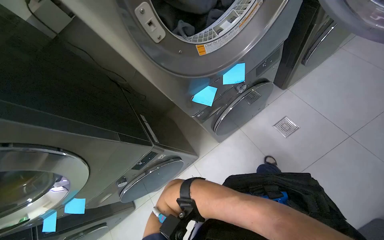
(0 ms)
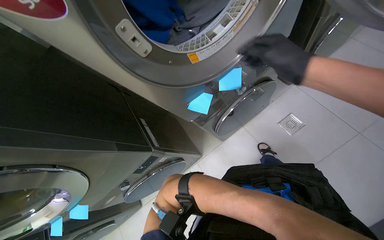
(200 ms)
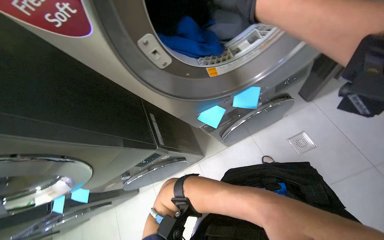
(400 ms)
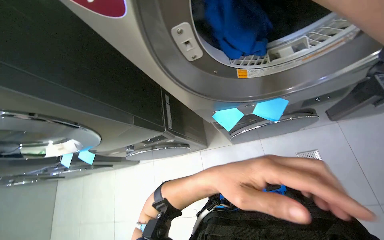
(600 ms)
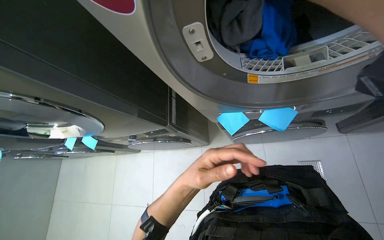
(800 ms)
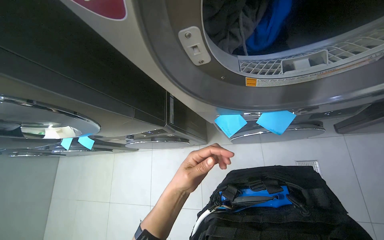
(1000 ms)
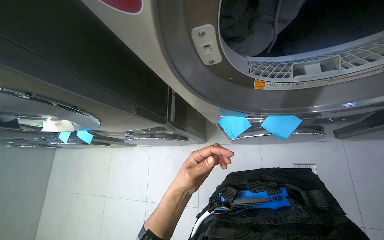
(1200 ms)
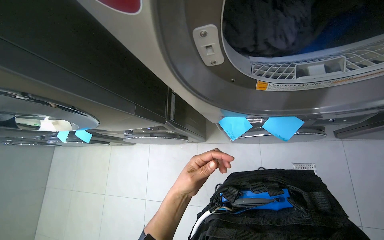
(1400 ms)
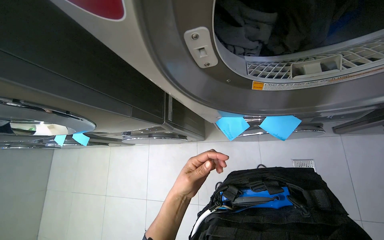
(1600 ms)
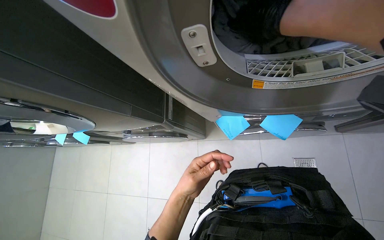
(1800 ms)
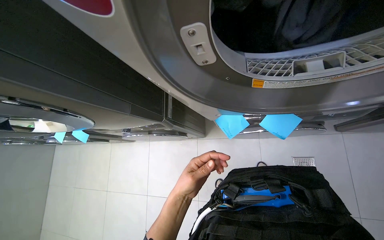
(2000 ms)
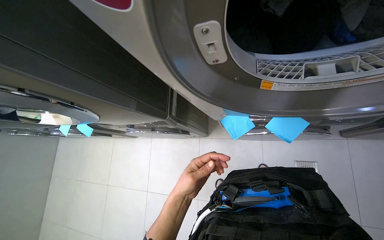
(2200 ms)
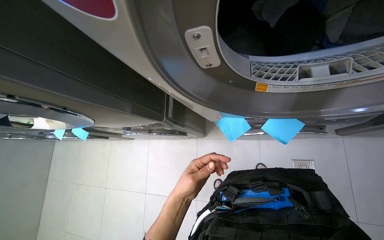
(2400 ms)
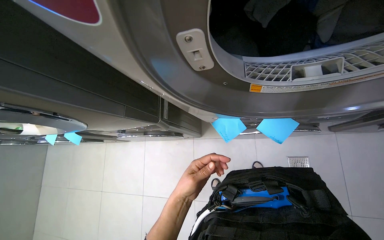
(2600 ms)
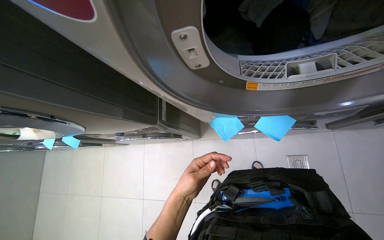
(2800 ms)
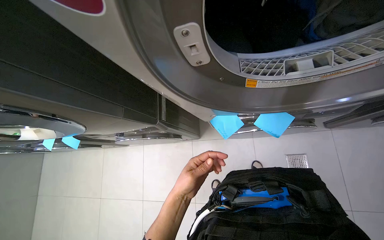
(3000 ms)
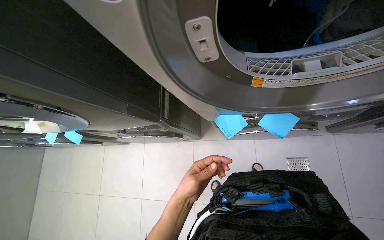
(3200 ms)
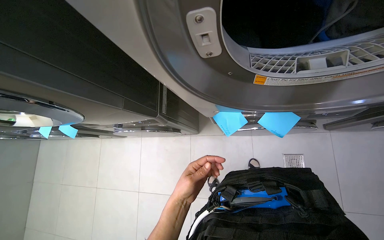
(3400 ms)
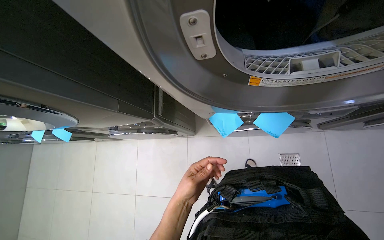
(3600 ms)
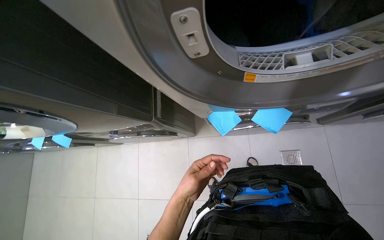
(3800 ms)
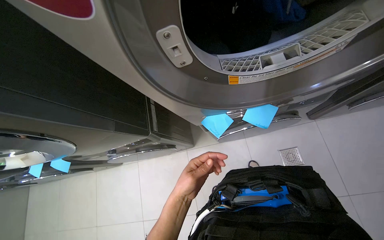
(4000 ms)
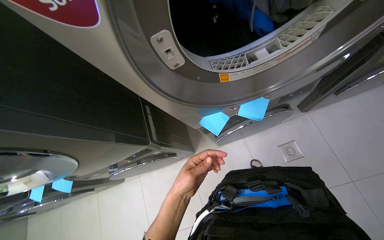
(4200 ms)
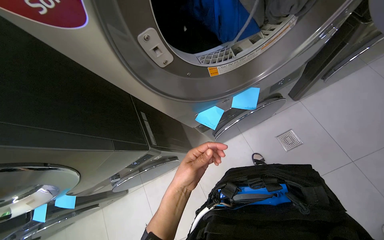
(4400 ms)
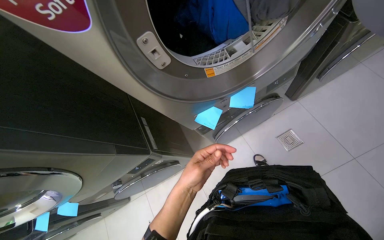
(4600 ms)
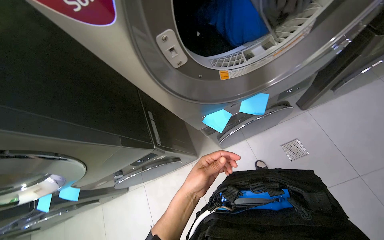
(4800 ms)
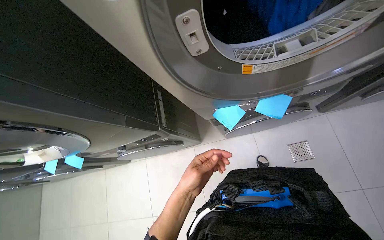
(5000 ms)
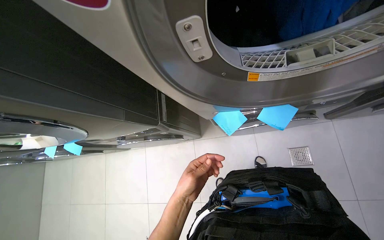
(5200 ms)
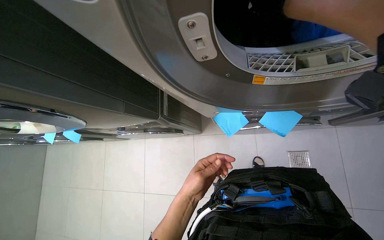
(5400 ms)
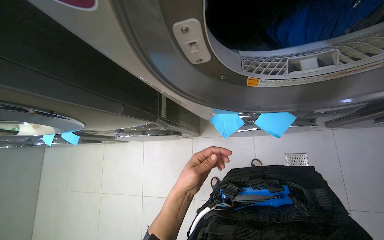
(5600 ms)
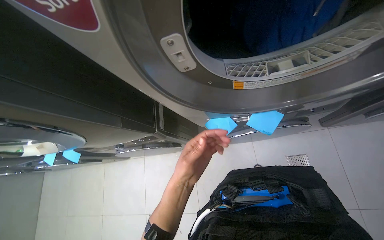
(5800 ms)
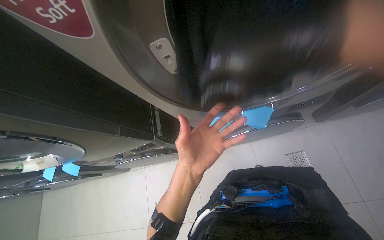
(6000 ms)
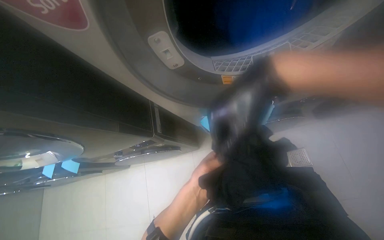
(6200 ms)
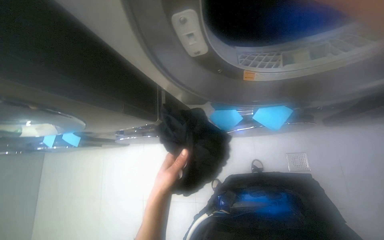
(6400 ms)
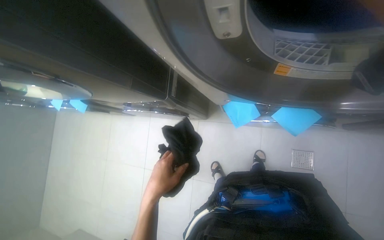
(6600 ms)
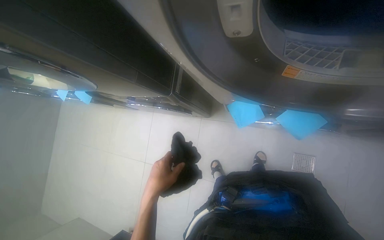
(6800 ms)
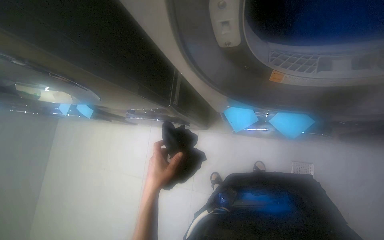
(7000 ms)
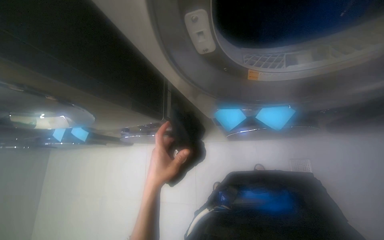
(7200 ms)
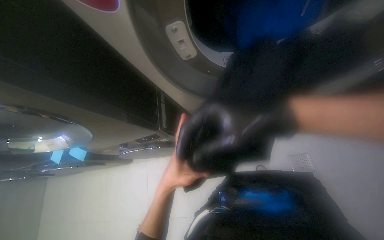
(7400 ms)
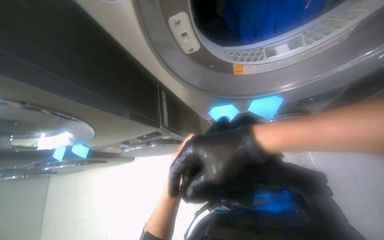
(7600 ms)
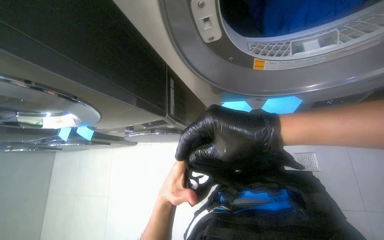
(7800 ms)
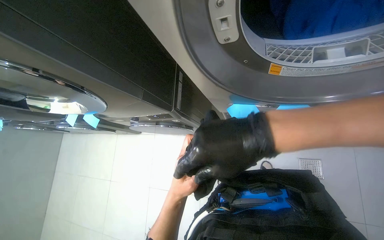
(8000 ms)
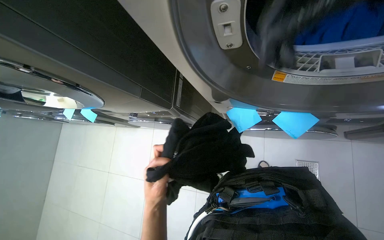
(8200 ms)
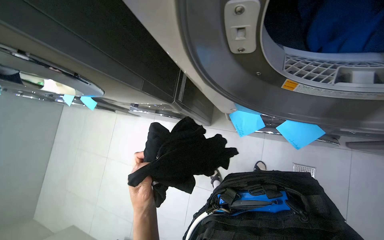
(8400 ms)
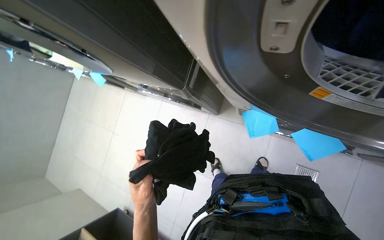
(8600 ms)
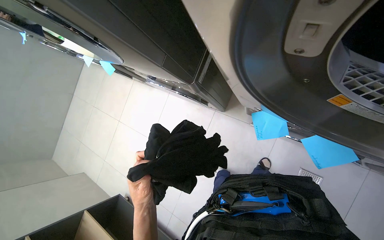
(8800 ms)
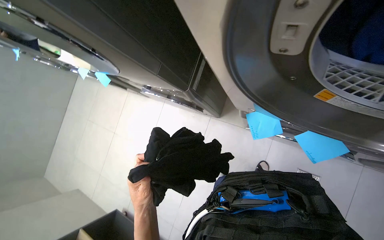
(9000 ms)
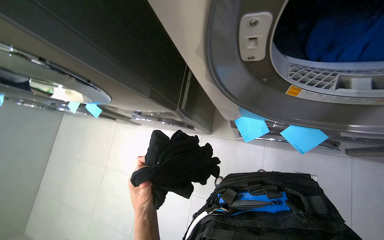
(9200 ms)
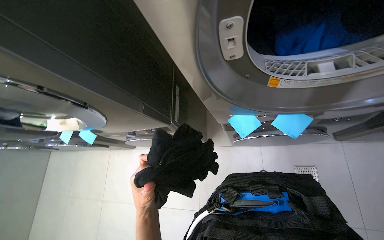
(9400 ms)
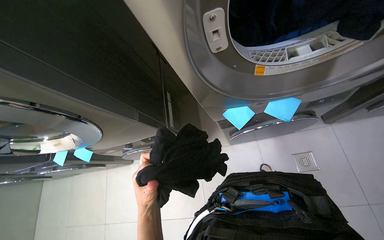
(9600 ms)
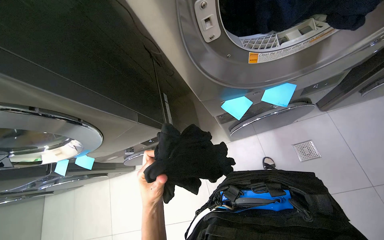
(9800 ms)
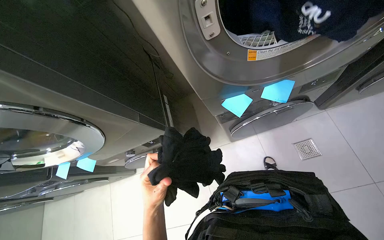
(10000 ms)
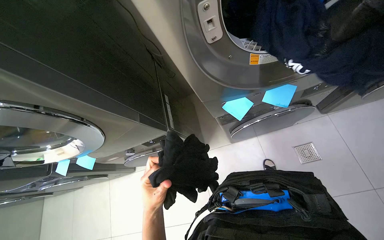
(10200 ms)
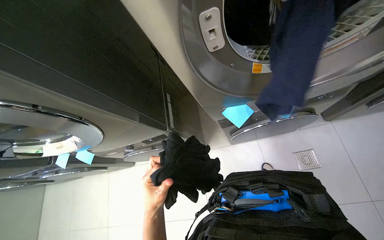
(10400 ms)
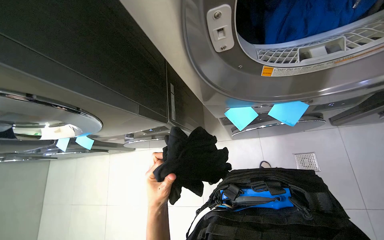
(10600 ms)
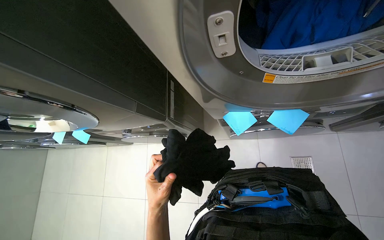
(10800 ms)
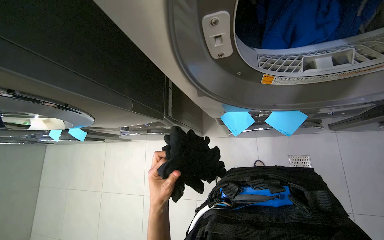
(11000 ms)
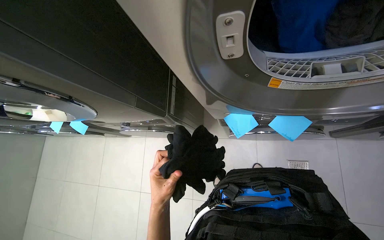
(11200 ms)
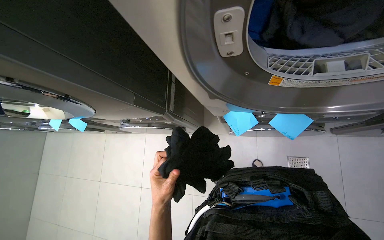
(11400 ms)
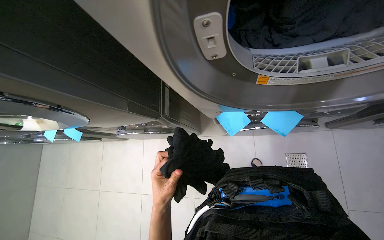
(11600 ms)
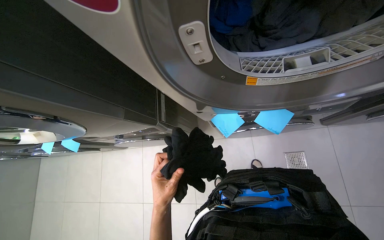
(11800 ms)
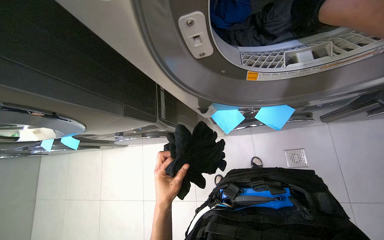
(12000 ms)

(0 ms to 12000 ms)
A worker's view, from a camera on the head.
Job: managing laundry.
The whole recording: Unloading clothes from machines. The worker unloads clothes from the washing machines.
0 ms - 1600 ms: The view tips downward by some 15 degrees. The scene rotates clockwise by some 30 degrees.
4400 ms - 6000 ms: The left hand travels nearer to the camera by some 10 cm.
7600 ms - 9000 ms: The view tilts roughly 20 degrees downward. The scene turns roughly 25 degrees clockwise in the picture. The left hand is displaced down the picture by some 15 cm.
9000 ms - 10400 ms: The view tilts roughly 20 degrees upward. The scene turns some 30 degrees counterclockwise in the picture.

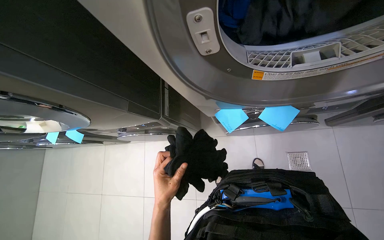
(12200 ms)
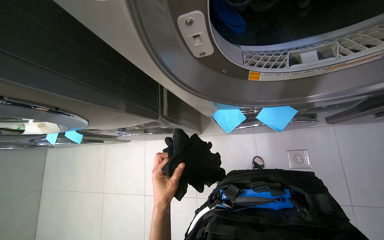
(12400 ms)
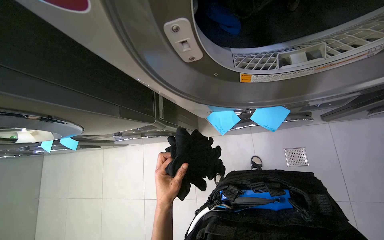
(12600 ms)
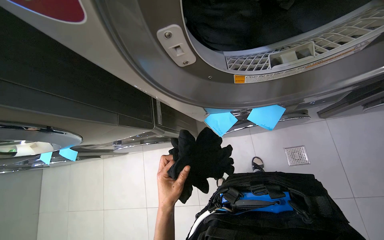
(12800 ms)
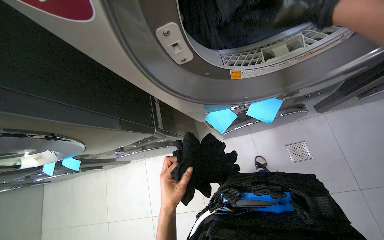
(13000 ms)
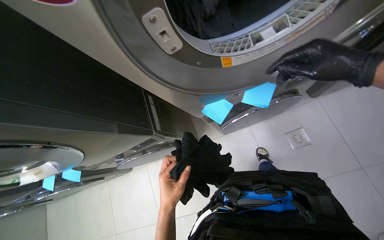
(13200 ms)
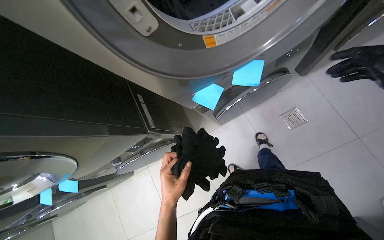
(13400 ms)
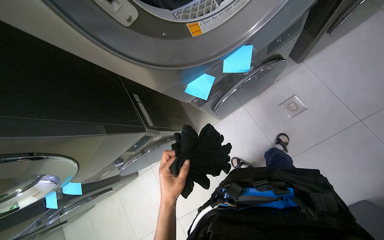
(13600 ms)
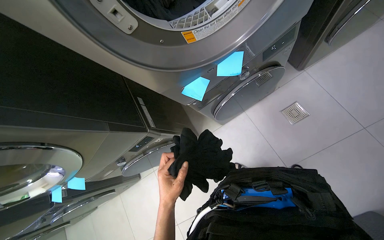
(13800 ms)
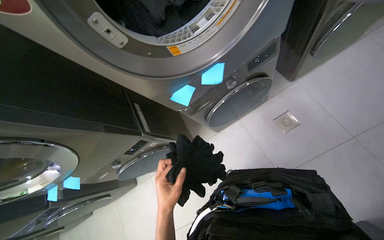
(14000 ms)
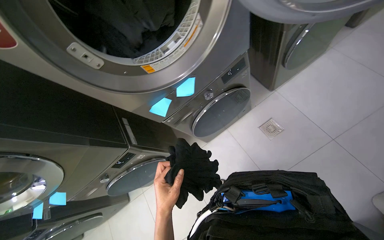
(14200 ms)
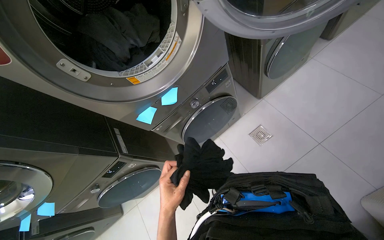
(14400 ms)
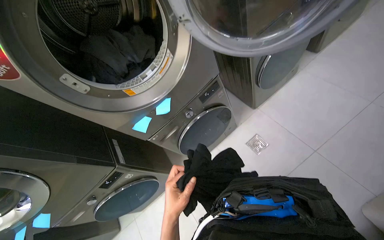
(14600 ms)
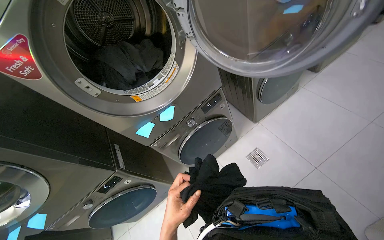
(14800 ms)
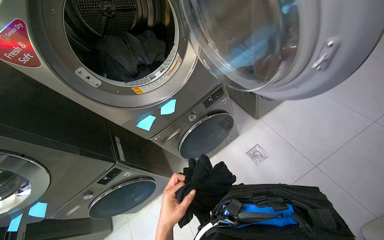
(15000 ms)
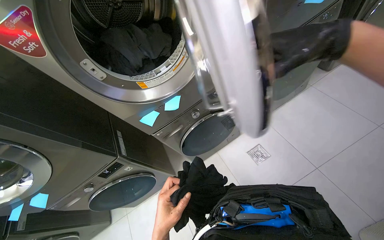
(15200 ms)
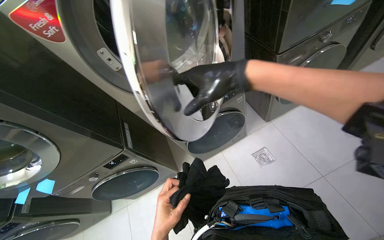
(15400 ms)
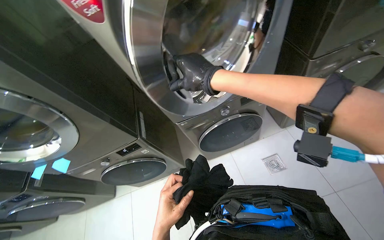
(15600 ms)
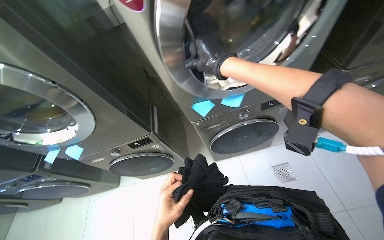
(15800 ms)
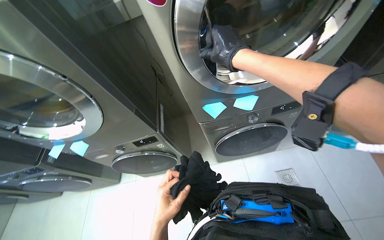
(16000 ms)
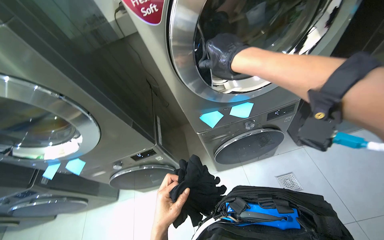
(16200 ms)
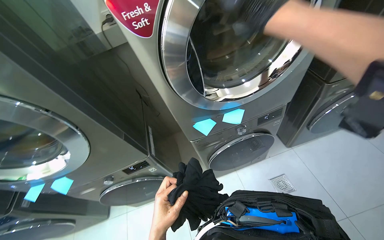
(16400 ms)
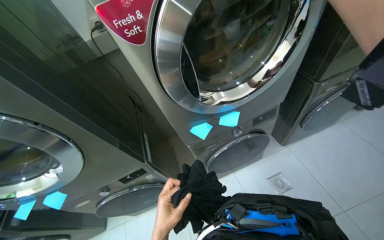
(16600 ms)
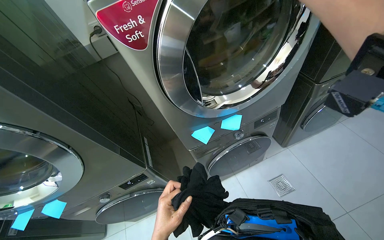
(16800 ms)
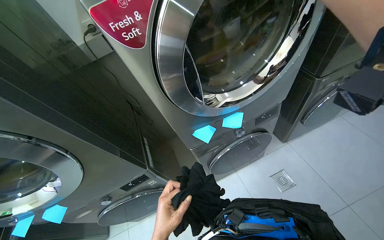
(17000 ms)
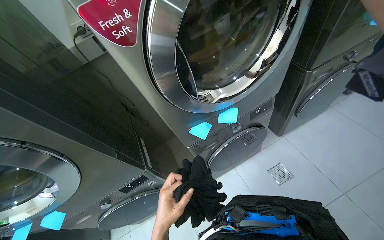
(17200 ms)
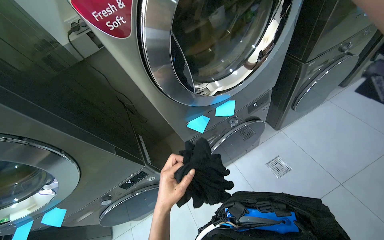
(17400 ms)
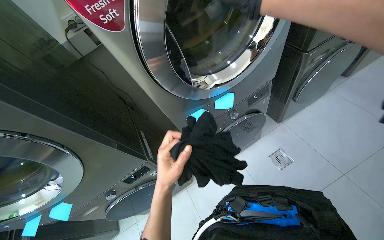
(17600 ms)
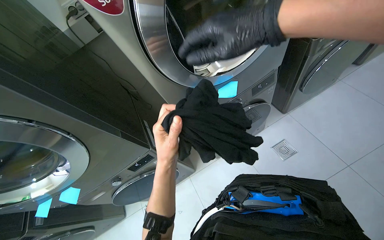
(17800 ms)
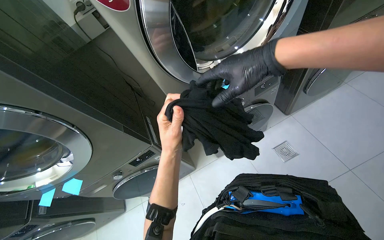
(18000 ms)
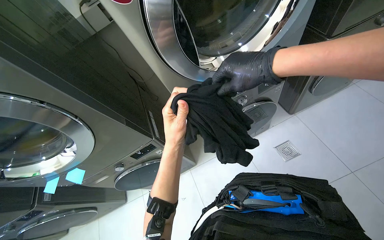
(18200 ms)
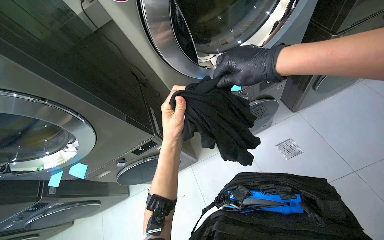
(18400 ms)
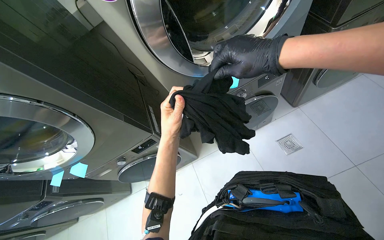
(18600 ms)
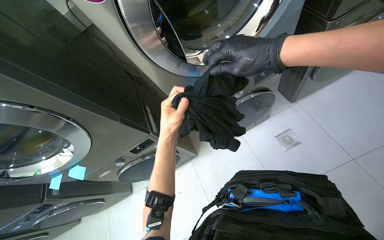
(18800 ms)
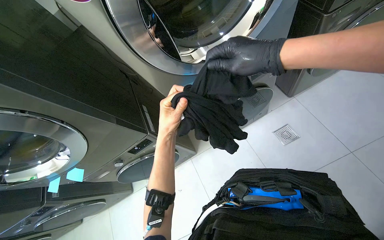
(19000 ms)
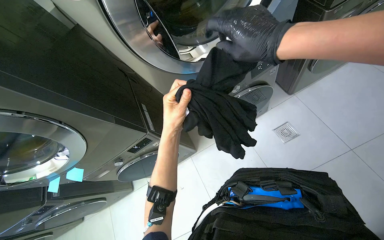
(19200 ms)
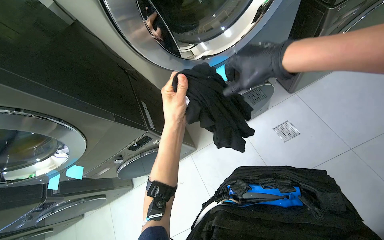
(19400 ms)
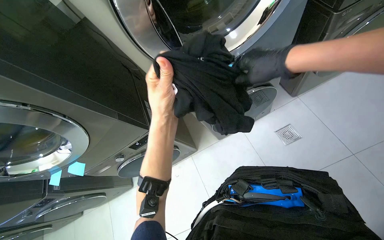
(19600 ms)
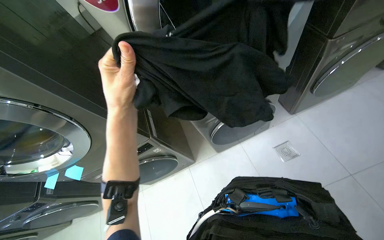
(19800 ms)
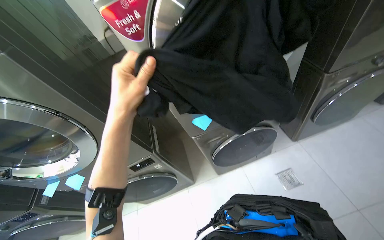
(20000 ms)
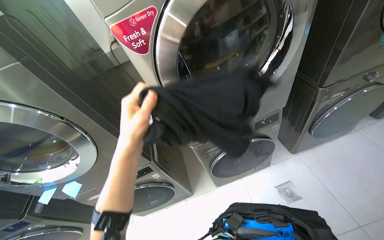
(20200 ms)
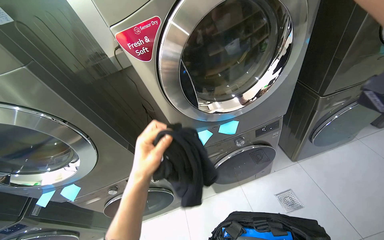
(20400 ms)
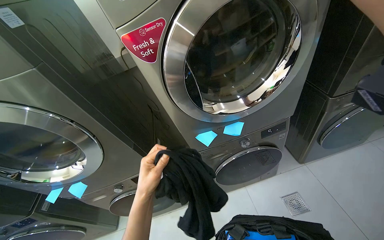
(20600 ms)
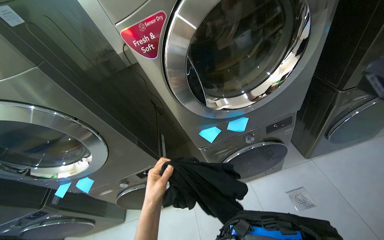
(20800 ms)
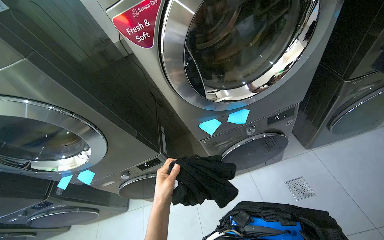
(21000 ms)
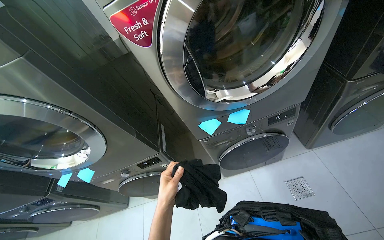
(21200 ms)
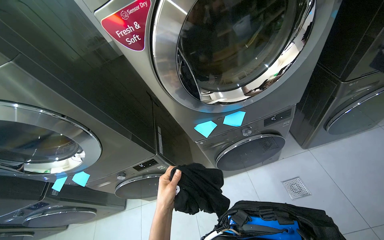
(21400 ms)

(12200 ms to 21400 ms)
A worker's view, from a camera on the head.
Job: managing laundry.
The whole recording: Unloading clothes from machines. The worker unloads clothes from the washing machines.
12200 ms - 13800 ms: The scene turns roughly 30 degrees counterclockwise in the picture.
13800 ms - 15200 ms: The view tilts roughly 20 degrees upward.
16800 ms - 18400 ms: The left hand travels up the picture by about 15 cm.
18400 ms - 19800 ms: The left hand shifts roughly 15 cm nearer to the camera and up the picture.
19800 ms - 21400 ms: The left hand heads down the picture and farther from the camera, covering some 30 cm.
